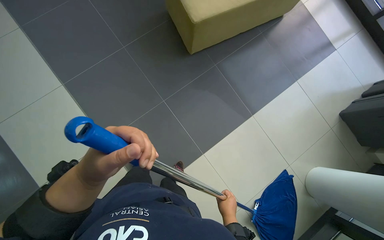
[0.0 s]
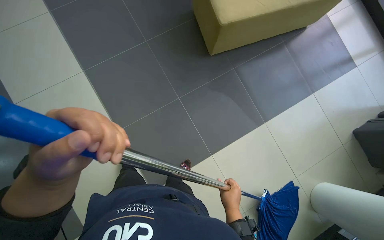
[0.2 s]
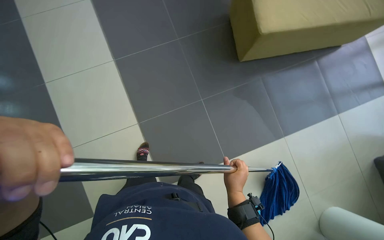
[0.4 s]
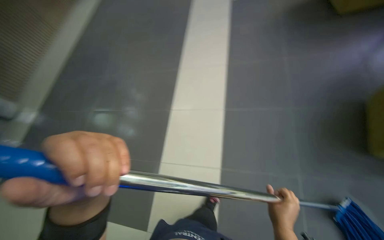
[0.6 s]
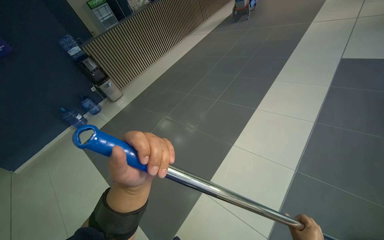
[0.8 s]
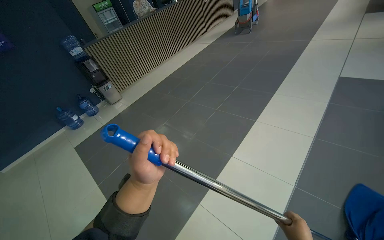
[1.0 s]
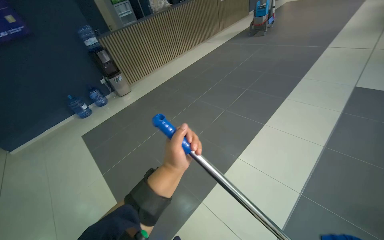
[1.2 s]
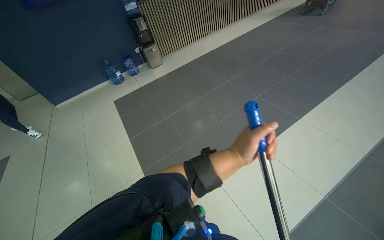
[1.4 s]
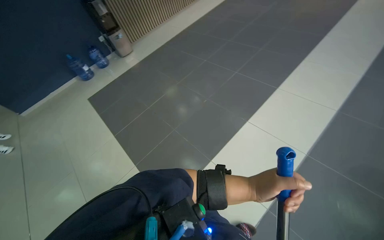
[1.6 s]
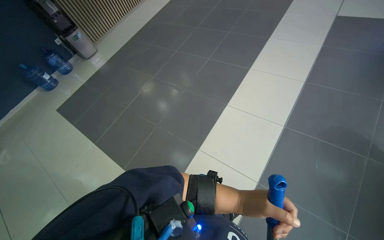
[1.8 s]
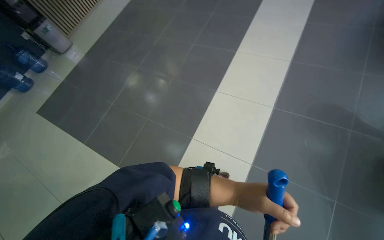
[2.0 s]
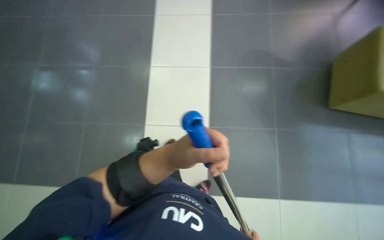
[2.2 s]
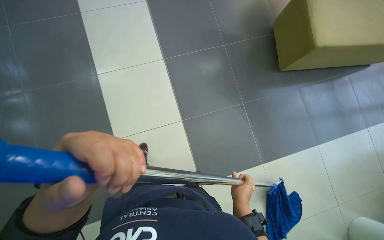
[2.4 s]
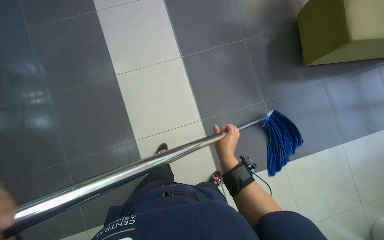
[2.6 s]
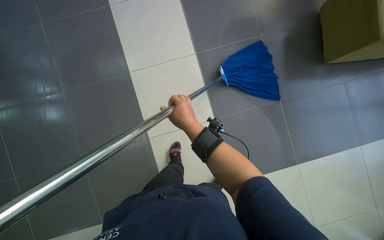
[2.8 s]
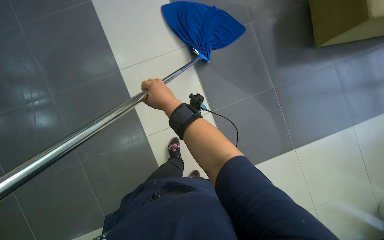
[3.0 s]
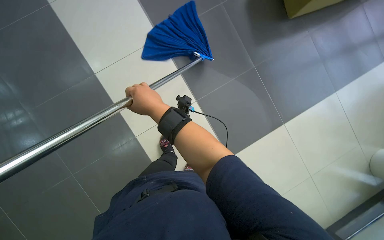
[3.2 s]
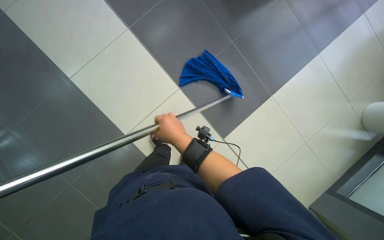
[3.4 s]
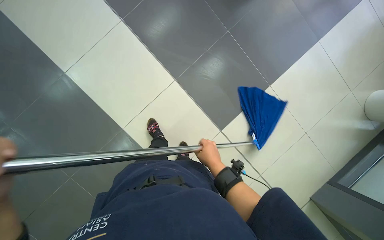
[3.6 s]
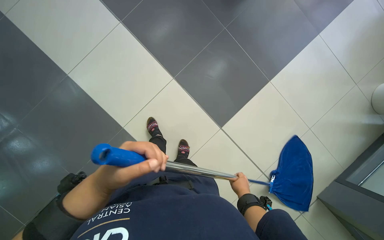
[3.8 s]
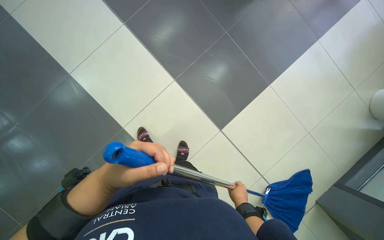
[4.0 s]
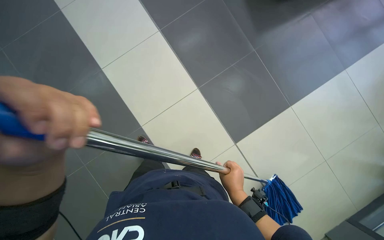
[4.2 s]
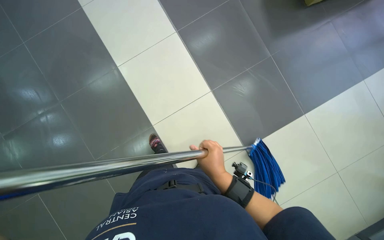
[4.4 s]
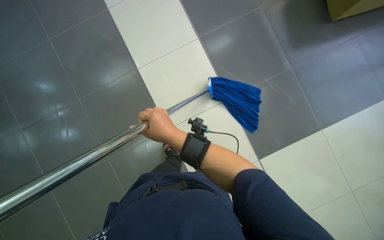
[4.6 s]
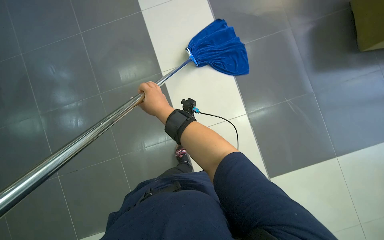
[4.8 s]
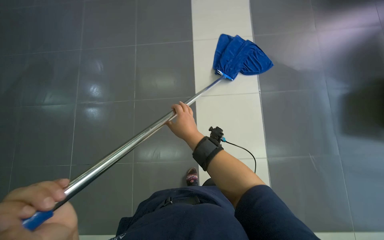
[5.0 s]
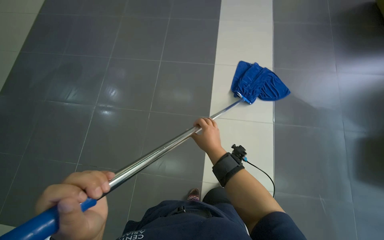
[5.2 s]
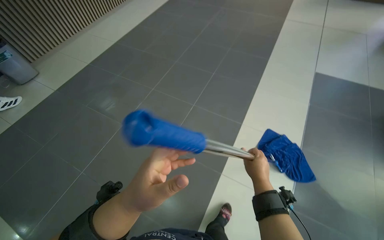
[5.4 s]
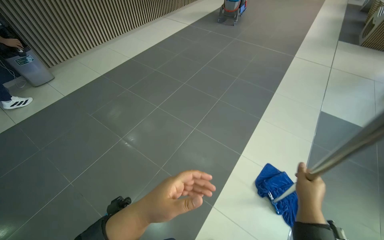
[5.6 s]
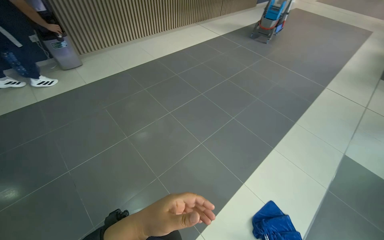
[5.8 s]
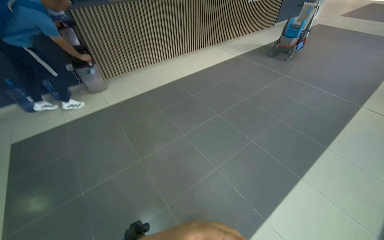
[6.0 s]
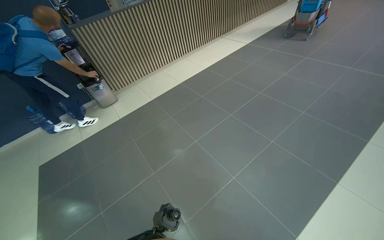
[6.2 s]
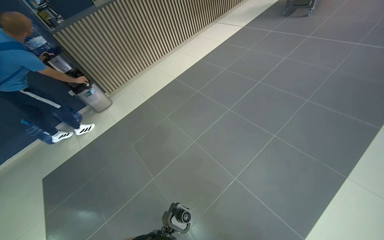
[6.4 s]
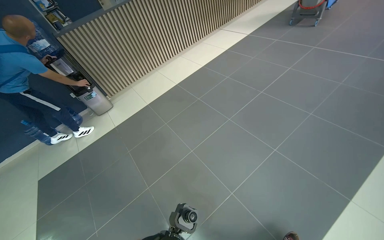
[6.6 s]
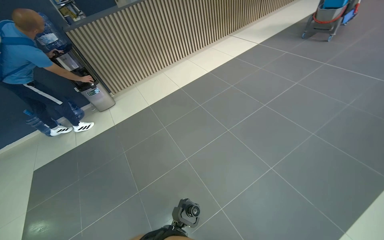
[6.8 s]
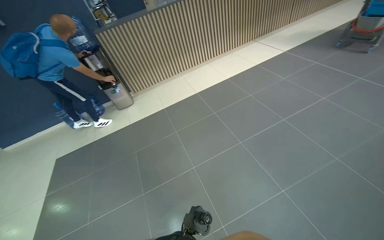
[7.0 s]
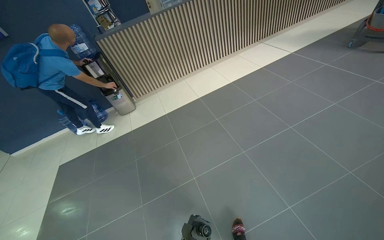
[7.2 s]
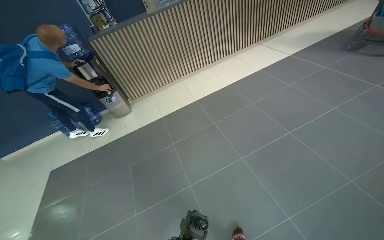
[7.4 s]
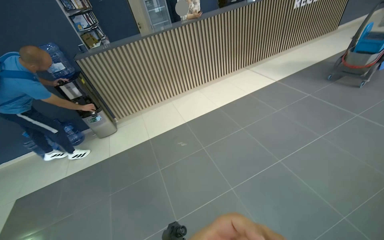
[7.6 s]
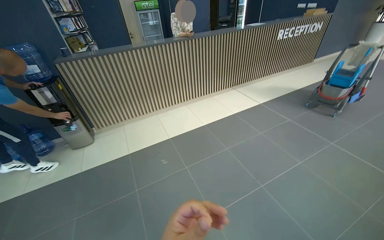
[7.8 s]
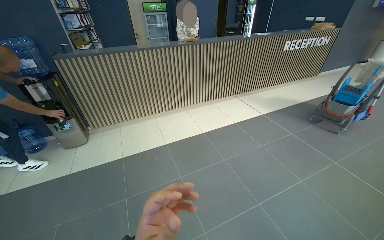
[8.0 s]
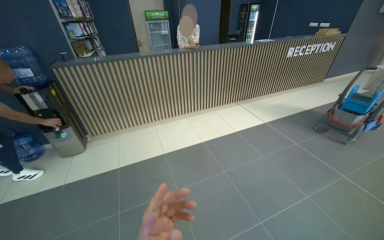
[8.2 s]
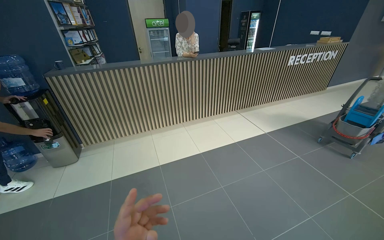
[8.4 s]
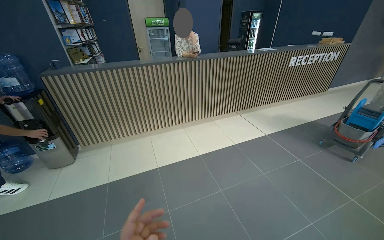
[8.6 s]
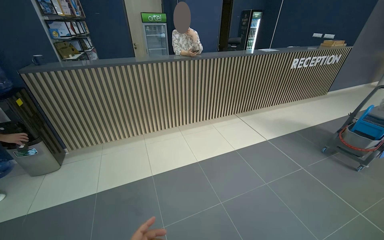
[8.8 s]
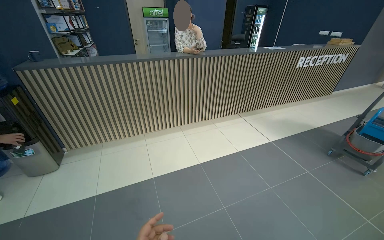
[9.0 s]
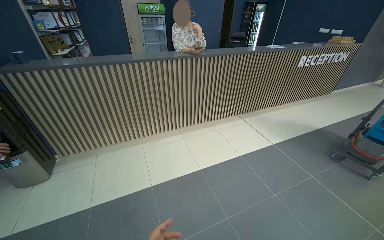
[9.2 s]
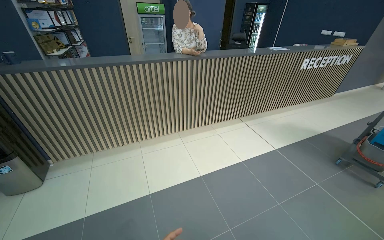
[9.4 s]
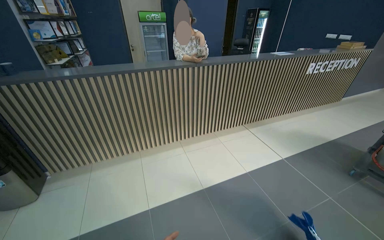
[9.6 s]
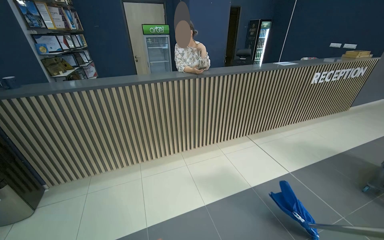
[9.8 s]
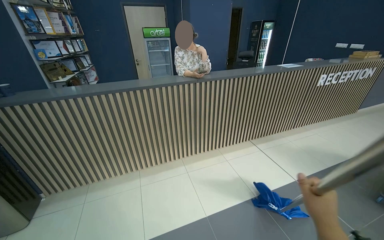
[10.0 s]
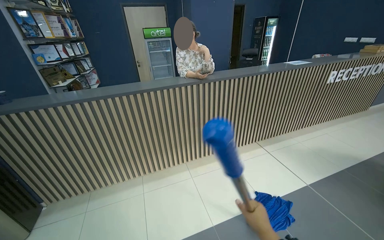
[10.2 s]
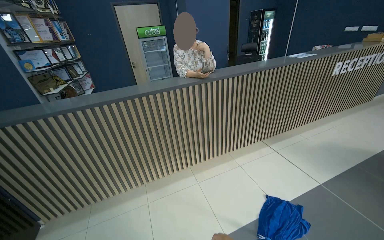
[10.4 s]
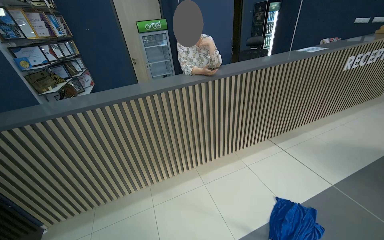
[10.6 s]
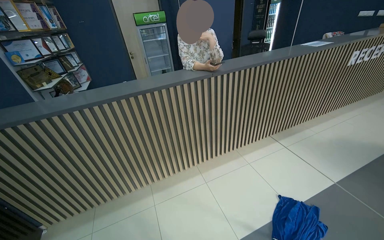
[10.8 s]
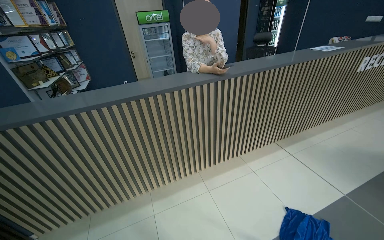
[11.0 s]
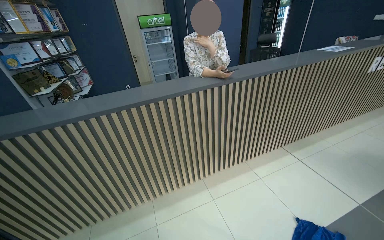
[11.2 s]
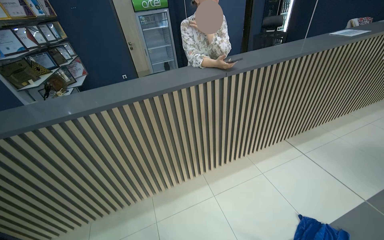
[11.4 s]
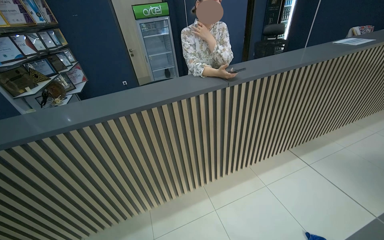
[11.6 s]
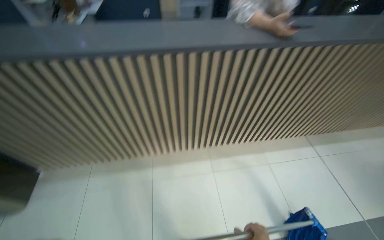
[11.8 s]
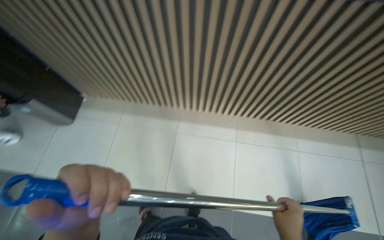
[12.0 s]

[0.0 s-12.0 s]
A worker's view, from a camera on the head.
Job: mopping floor.
The whole recording: Mopping reception area floor. The worker mops the tiled floor in the reception area.
0.0 to 1.6 s: The camera travels some 40 cm. The head turns to the left by approximately 40 degrees.
1.6 to 3.0 s: The wearer looks about 45 degrees further to the right. The view tips downward by some 20 degrees.
4.4 to 6.0 s: The wearer looks some 20 degrees further to the left.
6.0 to 7.6 s: The camera travels approximately 1 m. The camera sweeps to the left, by some 15 degrees.
7.6 to 9.0 s: The camera travels some 70 cm.
9.0 to 10.4 s: The head travels about 70 cm.

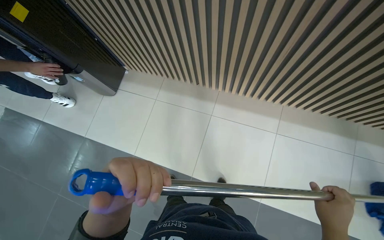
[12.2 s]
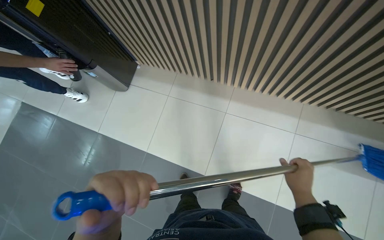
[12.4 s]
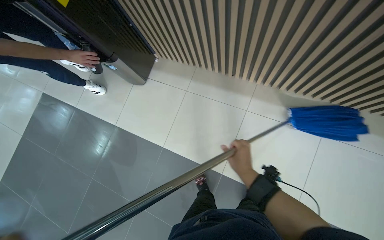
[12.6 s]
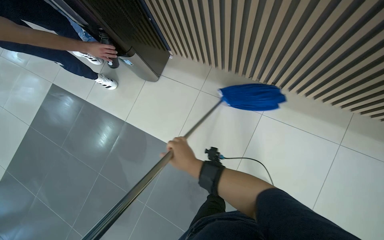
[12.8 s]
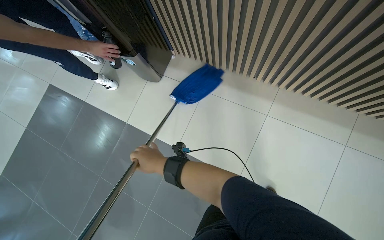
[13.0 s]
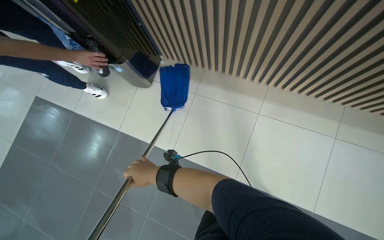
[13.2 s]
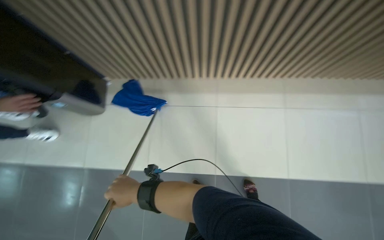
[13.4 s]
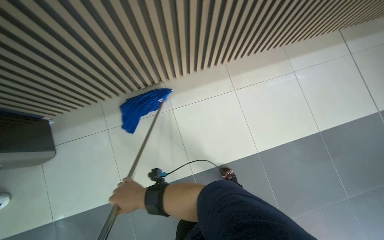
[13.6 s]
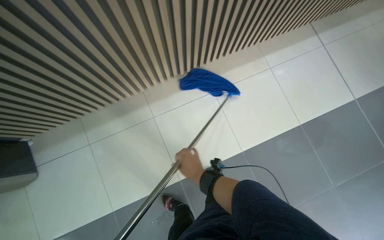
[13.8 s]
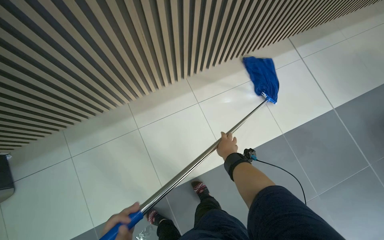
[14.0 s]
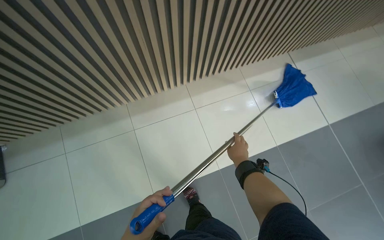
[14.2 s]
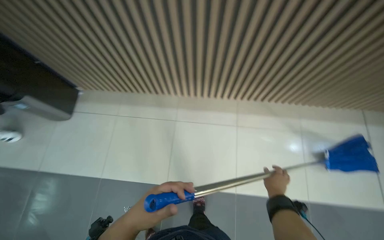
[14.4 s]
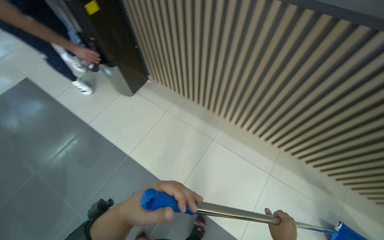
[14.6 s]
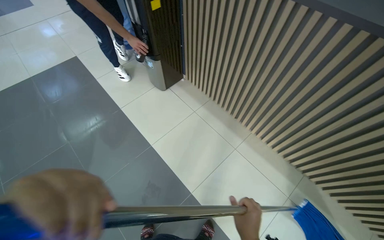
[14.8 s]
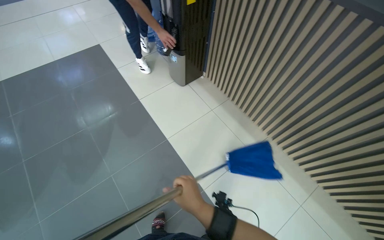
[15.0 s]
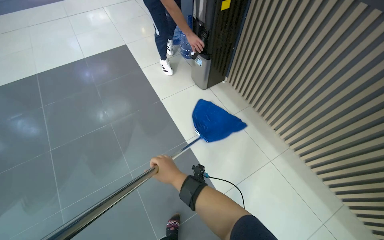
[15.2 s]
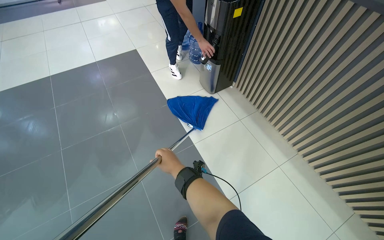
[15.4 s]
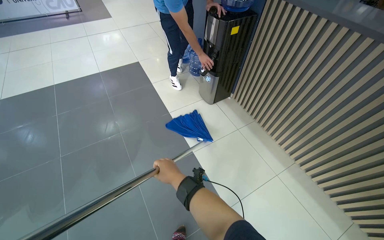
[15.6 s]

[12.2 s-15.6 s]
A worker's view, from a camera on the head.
Job: mopping floor.
The whole recording: Mopping reception area floor. The worker mops the tiled floor in the reception area.
12.2 to 13.8 s: The wearer moves roughly 40 cm. The head rotates some 30 degrees to the right. The camera pitches downward, by some 10 degrees.
13.8 to 15.6 s: The camera is carried to the left, approximately 90 cm.

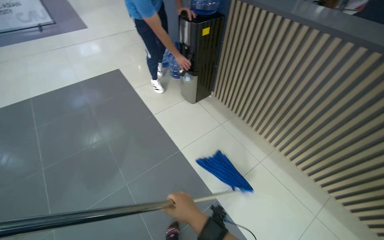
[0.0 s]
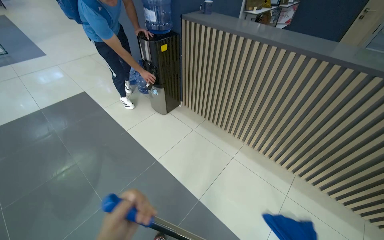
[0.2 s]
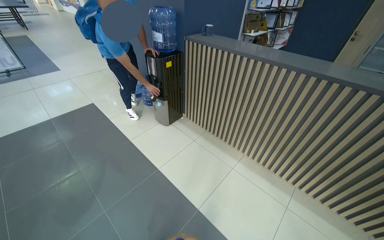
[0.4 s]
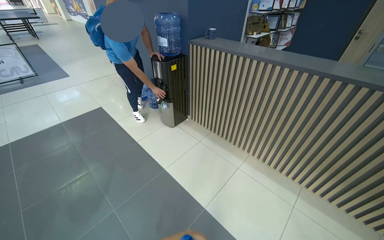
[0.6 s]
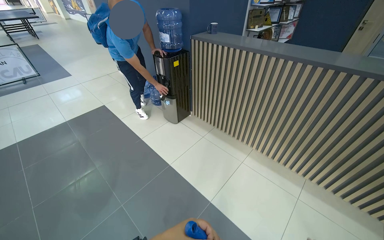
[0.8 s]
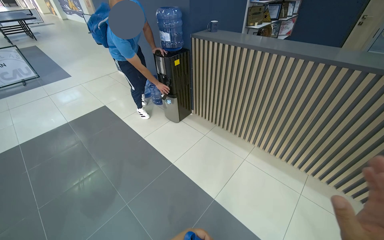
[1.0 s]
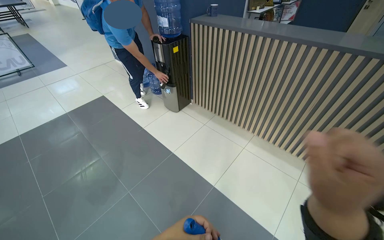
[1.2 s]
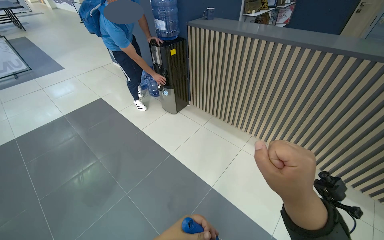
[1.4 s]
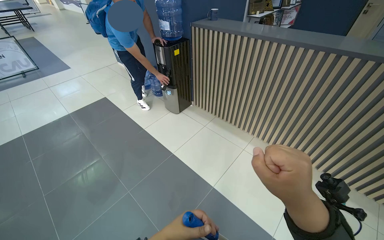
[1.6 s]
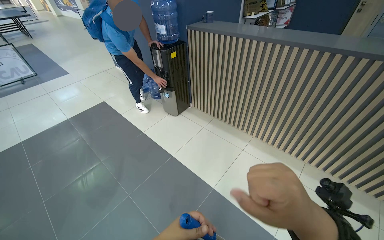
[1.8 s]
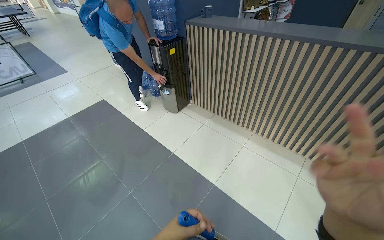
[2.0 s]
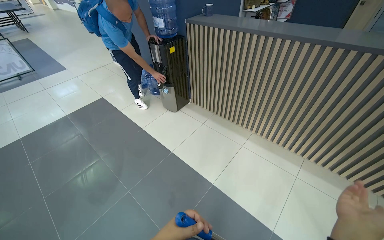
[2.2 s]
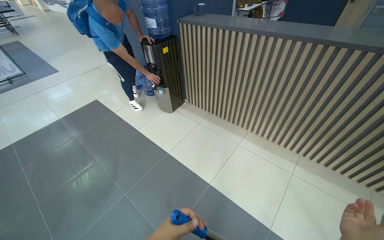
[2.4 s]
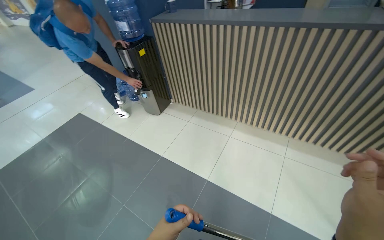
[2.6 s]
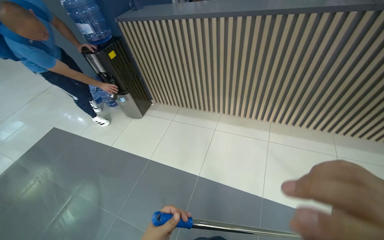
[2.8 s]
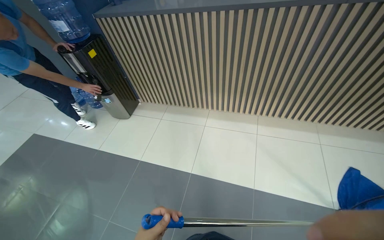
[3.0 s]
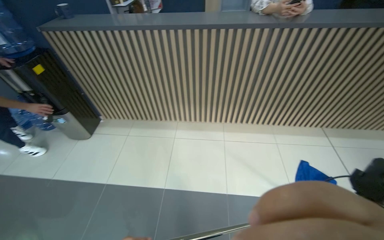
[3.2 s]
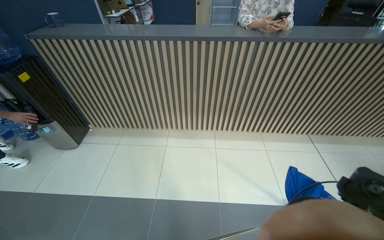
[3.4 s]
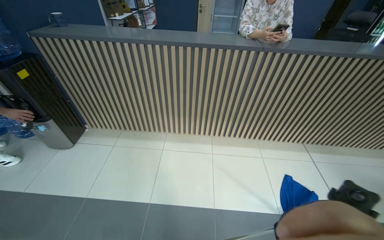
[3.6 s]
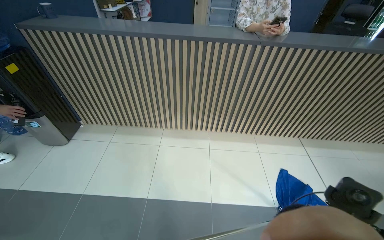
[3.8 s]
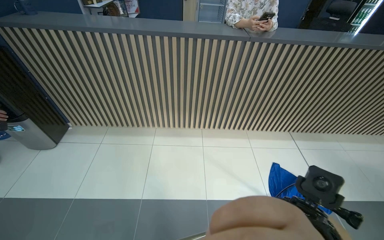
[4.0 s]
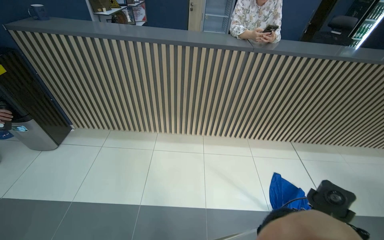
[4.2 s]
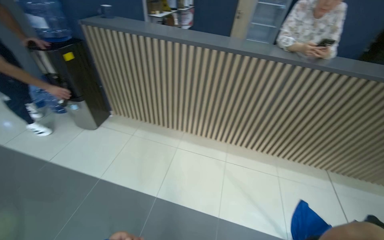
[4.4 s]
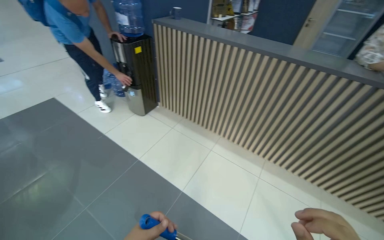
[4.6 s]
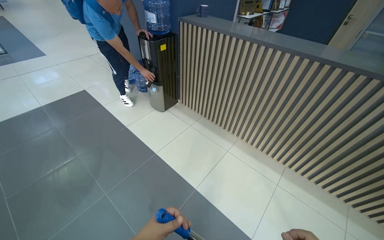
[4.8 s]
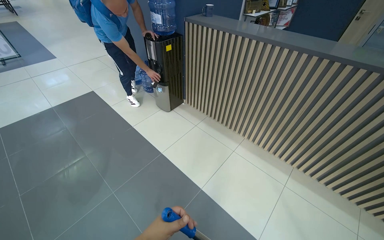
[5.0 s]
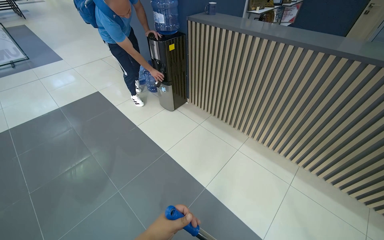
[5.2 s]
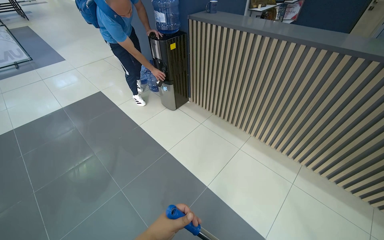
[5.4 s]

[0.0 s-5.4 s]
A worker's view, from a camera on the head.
Job: mopping floor.
The whole recording: Mopping reception area floor. The worker mops the tiled floor in the reception area.
2.8 to 4.0 s: The view swings about 25 degrees to the right.
4.0 to 5.4 s: The head turns to the left by approximately 30 degrees.
